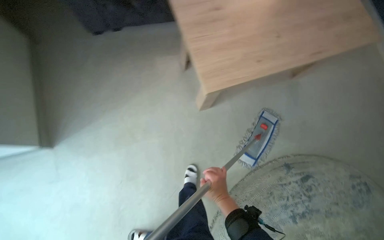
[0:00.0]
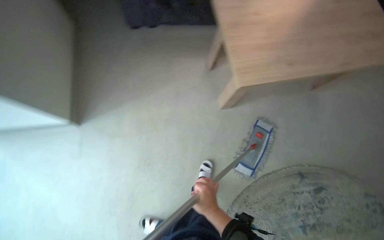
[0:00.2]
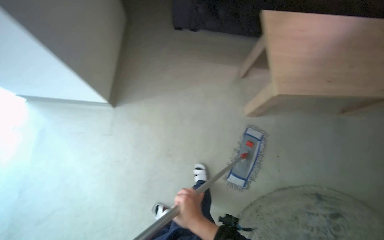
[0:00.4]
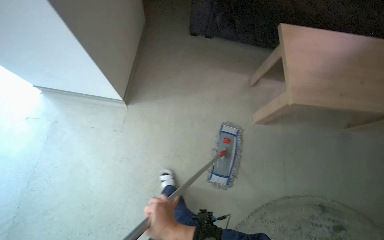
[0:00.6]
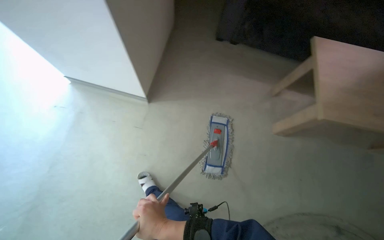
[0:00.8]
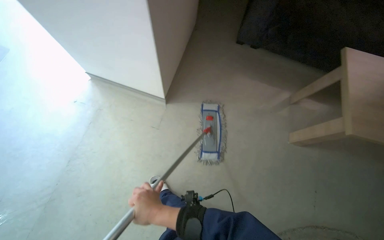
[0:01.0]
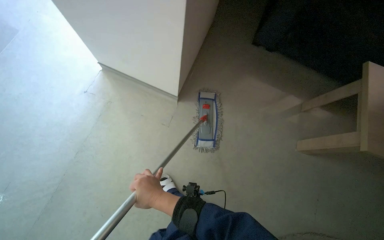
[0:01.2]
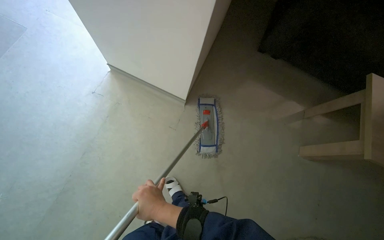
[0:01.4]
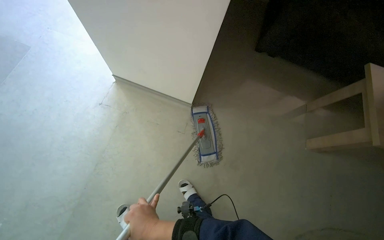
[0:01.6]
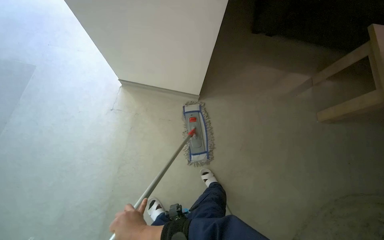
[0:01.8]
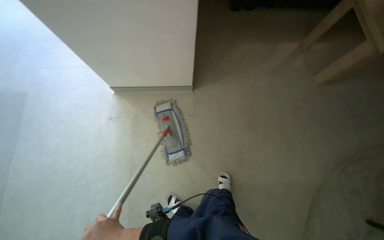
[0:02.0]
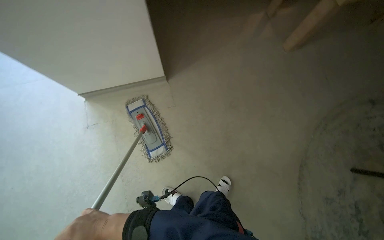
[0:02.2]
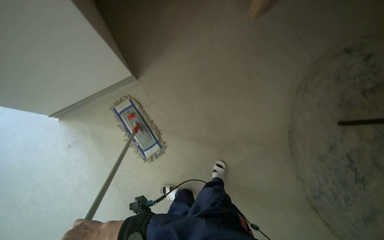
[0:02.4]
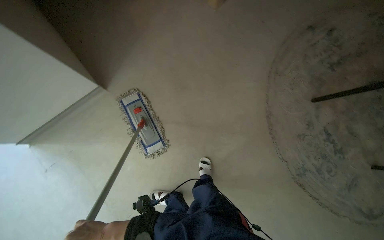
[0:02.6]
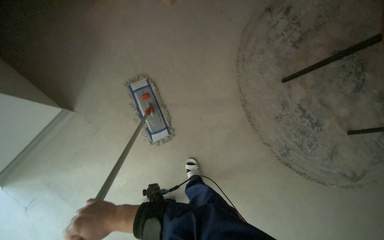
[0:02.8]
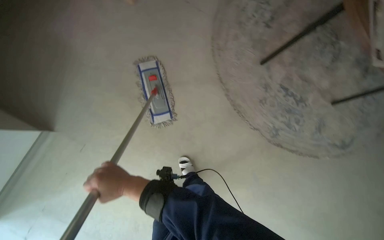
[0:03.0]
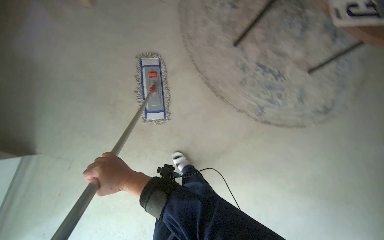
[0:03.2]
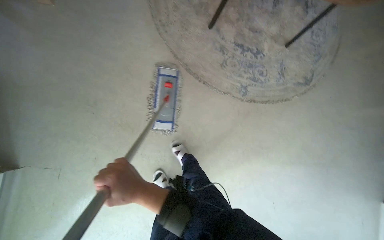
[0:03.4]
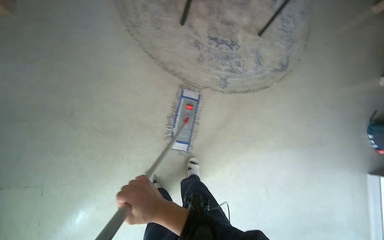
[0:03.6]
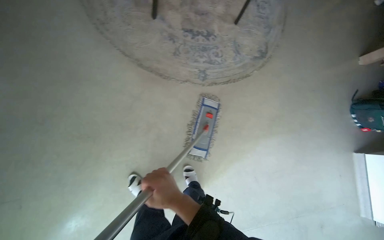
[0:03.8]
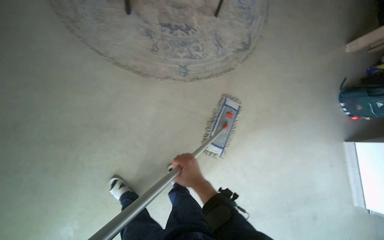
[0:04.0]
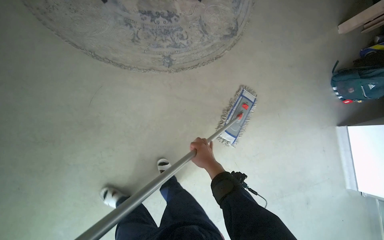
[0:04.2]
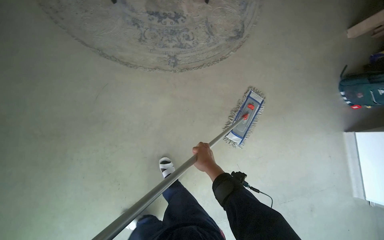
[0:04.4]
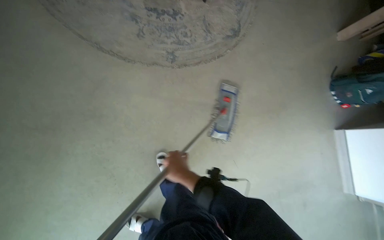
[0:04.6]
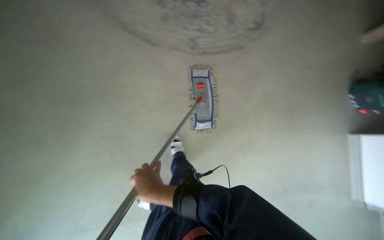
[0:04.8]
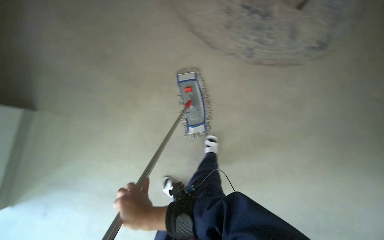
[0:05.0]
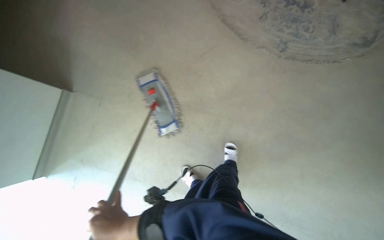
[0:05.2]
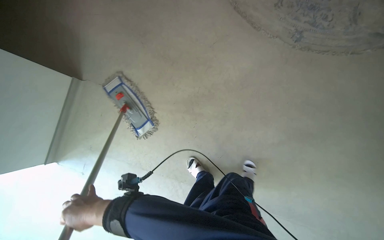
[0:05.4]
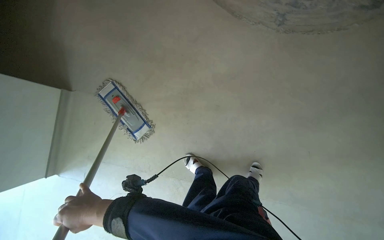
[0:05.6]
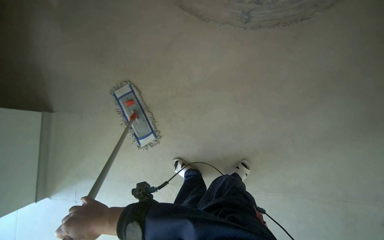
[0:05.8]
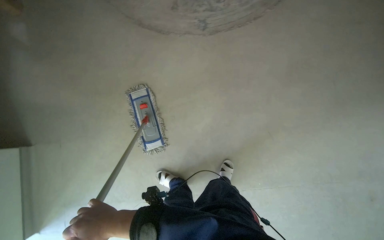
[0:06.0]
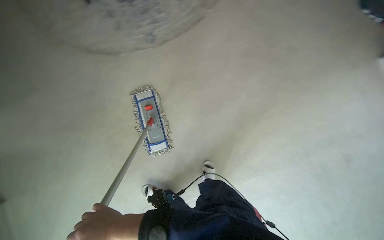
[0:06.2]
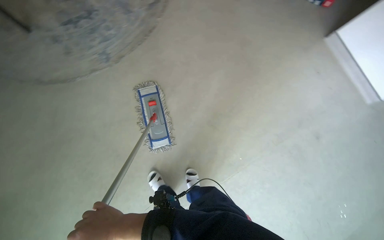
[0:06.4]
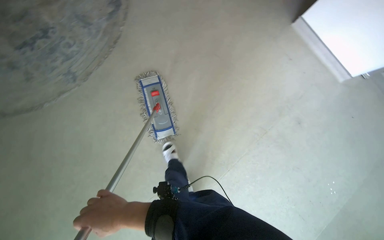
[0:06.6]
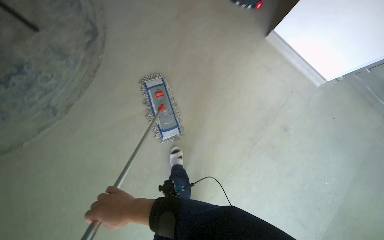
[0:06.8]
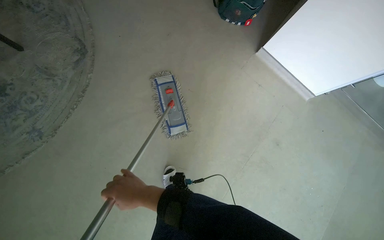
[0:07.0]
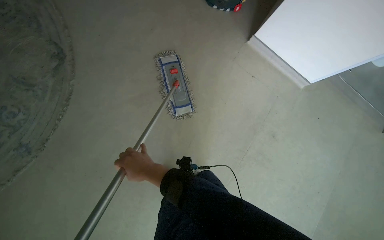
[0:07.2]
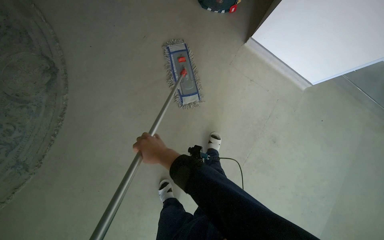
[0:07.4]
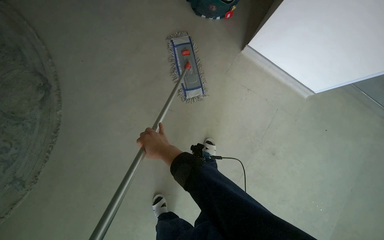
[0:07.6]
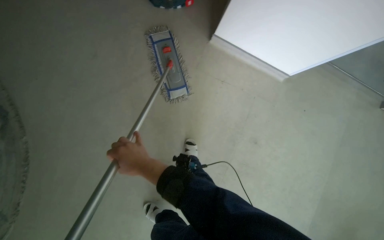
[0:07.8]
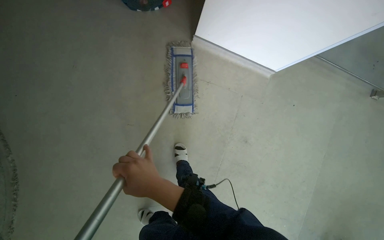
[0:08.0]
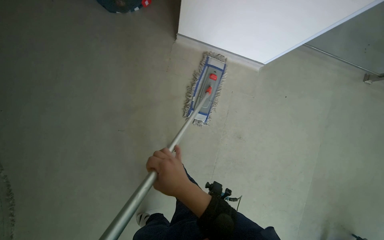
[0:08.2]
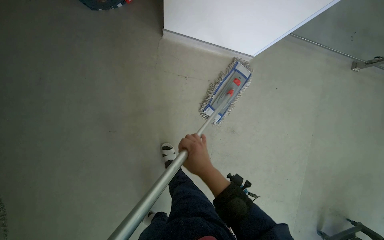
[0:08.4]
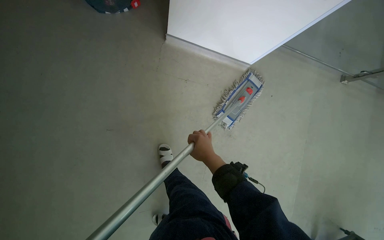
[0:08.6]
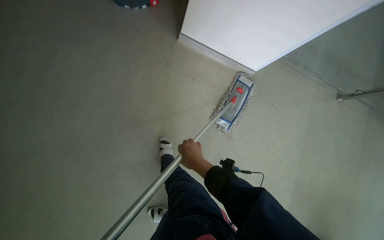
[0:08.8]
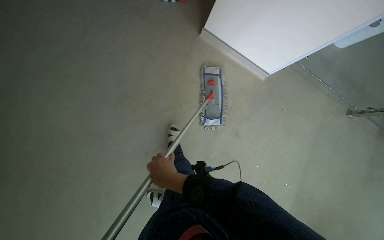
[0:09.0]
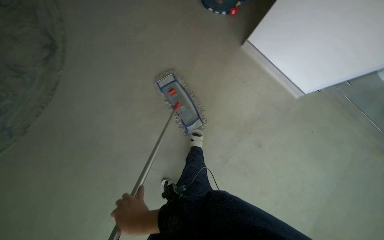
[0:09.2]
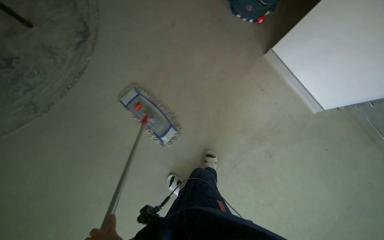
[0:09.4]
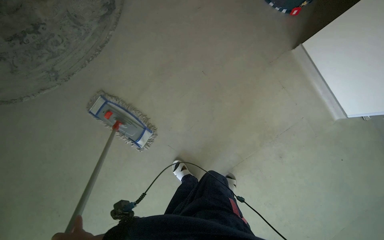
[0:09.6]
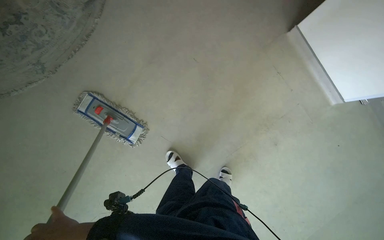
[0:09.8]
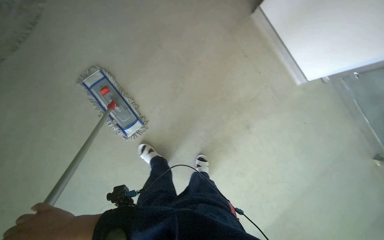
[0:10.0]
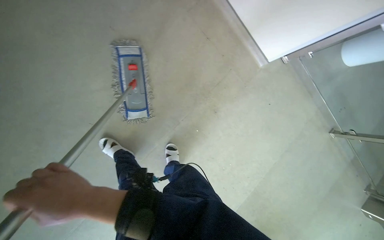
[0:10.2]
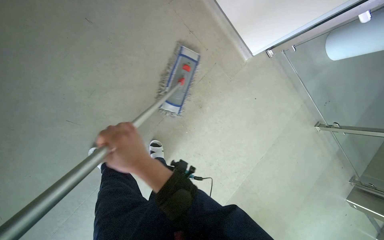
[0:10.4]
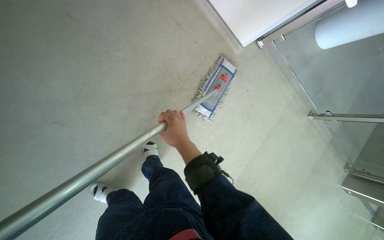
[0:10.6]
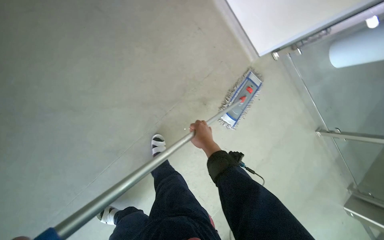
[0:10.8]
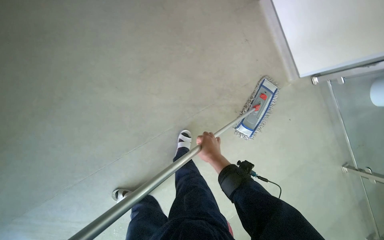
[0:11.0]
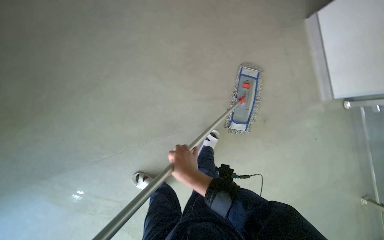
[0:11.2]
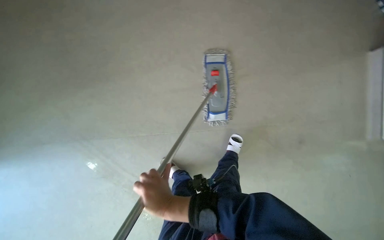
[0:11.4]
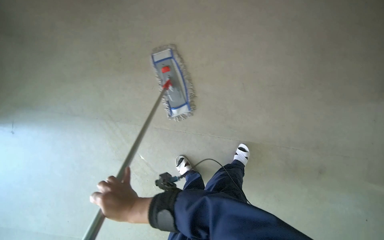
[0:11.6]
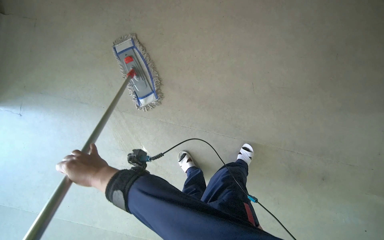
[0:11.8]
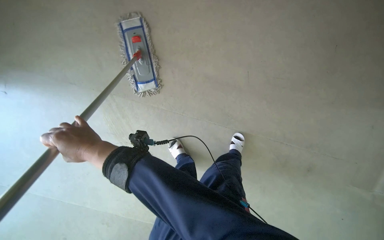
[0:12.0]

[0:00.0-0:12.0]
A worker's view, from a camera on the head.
Job: mopping floor.
The whole recording: Mopping floor. The worker mops the floor with a flat mop.
0:00.0 to 0:01.6: The camera travels about 80 cm. The wearer looks about 35 degrees further to the left.
0:01.6 to 0:03.0: The head rotates some 80 degrees to the right. The wearer looks some 15 degrees further downward.
0:03.0 to 0:04.4: The head travels some 50 cm. The scene turns approximately 35 degrees counterclockwise in the picture.
0:06.0 to 0:07.6: The wearer moves some 90 cm. The head rotates some 55 degrees to the right.
0:07.6 to 0:09.0: The right hand travels to the right and back again, about 40 cm each way.

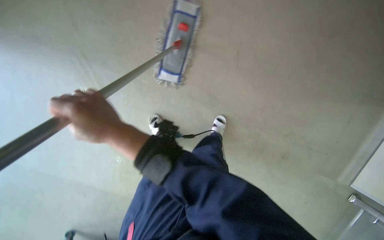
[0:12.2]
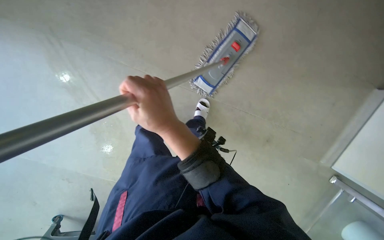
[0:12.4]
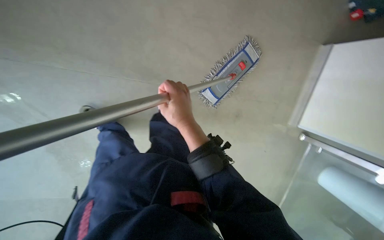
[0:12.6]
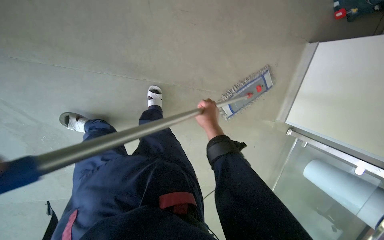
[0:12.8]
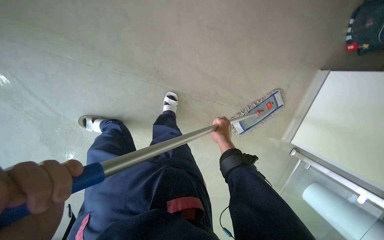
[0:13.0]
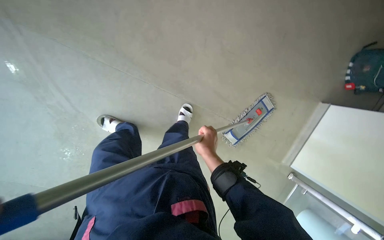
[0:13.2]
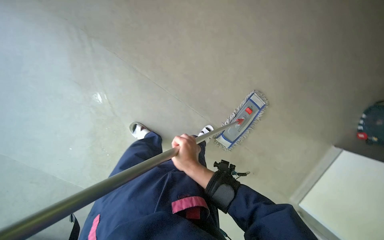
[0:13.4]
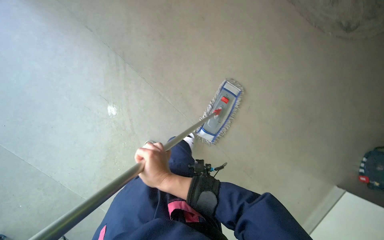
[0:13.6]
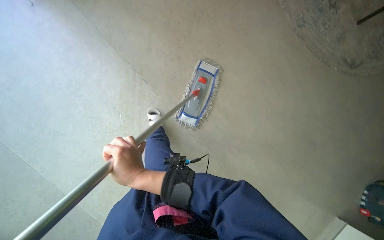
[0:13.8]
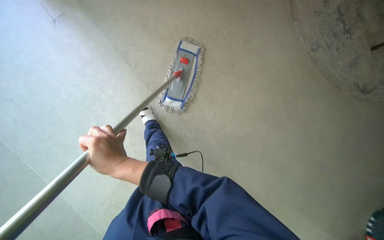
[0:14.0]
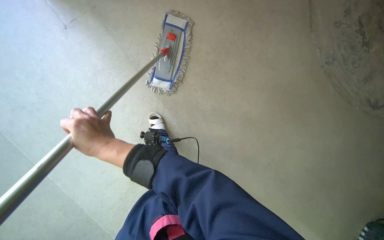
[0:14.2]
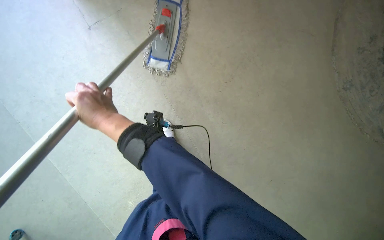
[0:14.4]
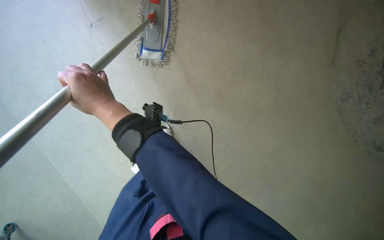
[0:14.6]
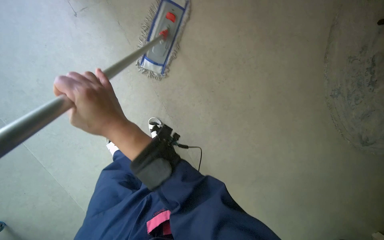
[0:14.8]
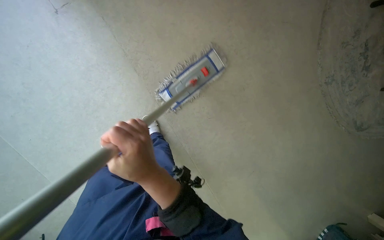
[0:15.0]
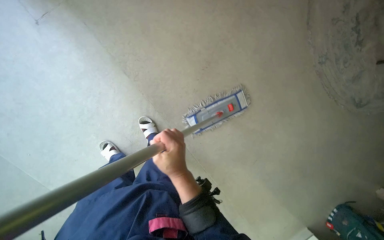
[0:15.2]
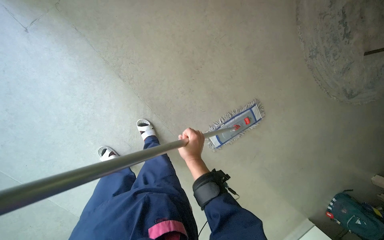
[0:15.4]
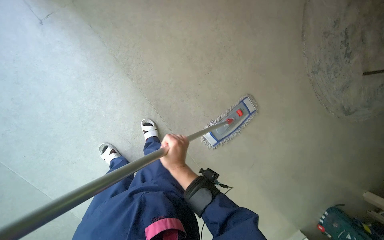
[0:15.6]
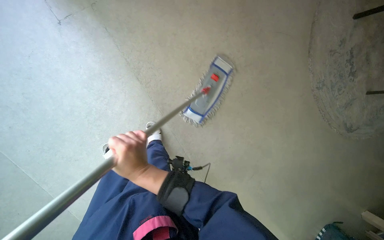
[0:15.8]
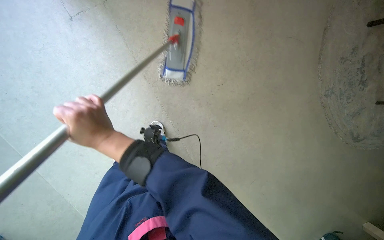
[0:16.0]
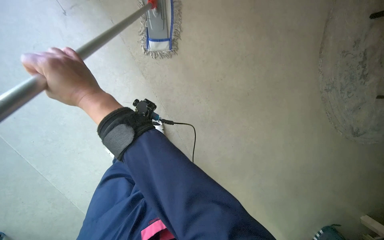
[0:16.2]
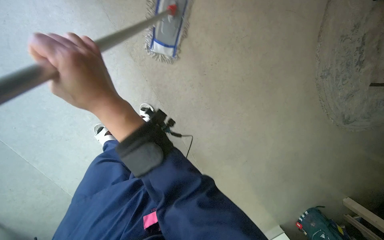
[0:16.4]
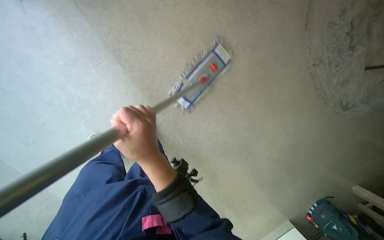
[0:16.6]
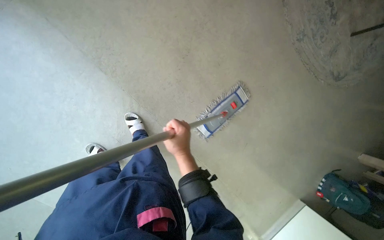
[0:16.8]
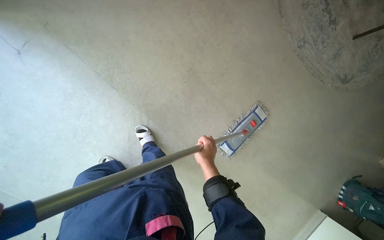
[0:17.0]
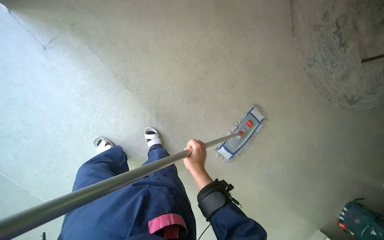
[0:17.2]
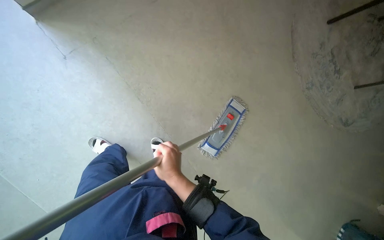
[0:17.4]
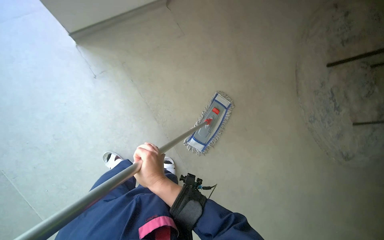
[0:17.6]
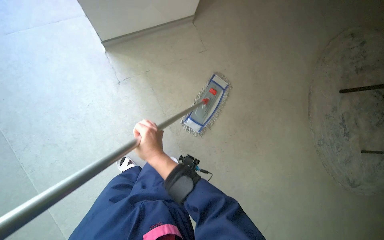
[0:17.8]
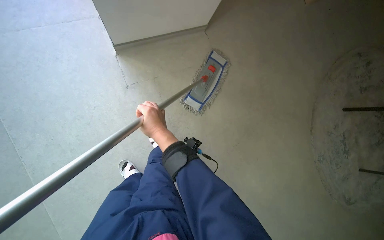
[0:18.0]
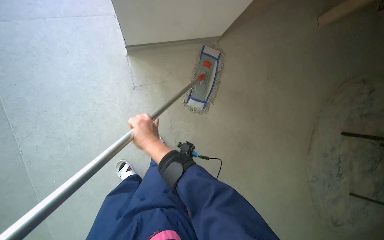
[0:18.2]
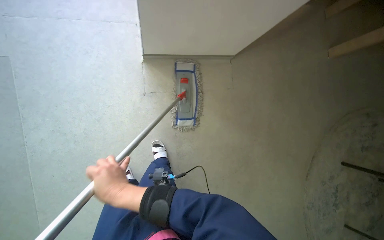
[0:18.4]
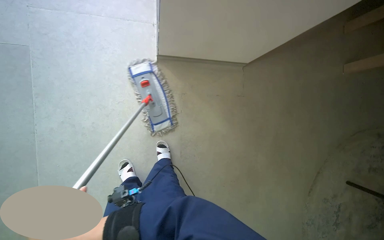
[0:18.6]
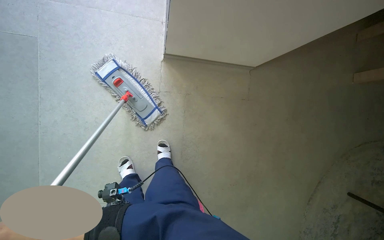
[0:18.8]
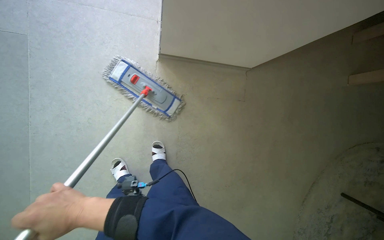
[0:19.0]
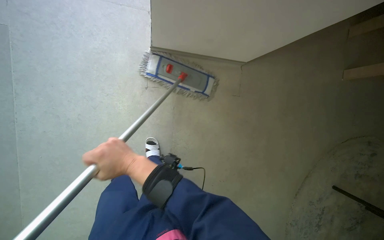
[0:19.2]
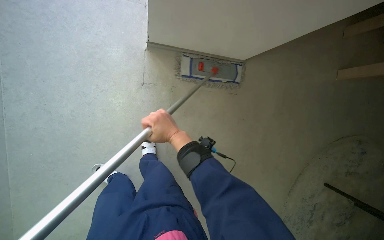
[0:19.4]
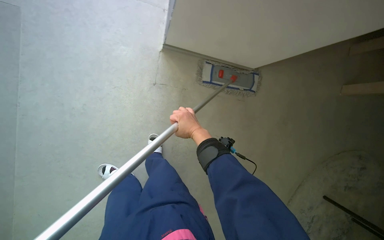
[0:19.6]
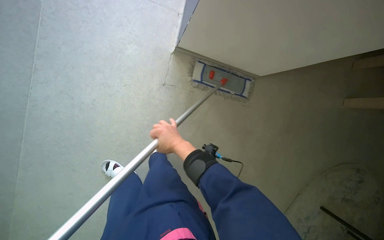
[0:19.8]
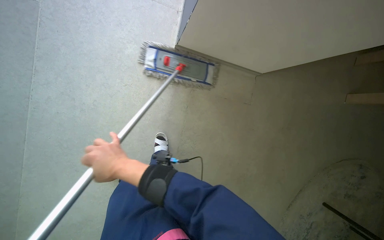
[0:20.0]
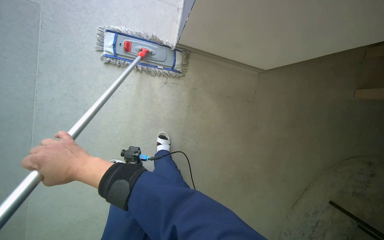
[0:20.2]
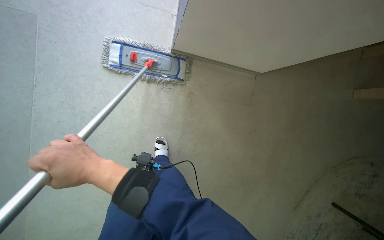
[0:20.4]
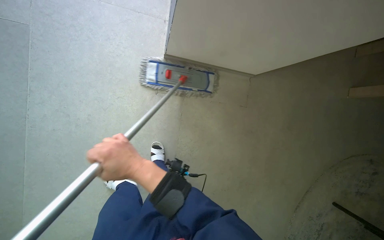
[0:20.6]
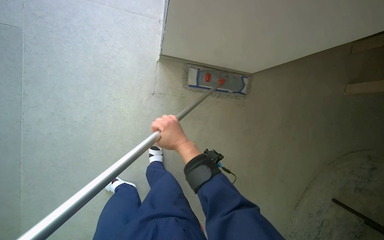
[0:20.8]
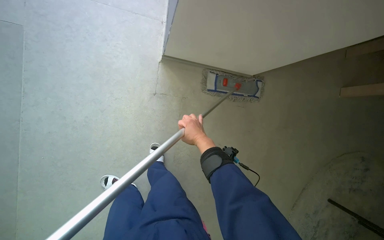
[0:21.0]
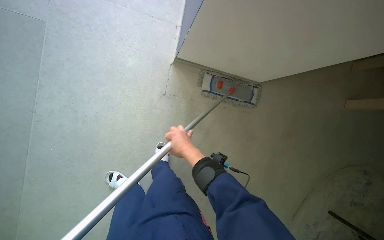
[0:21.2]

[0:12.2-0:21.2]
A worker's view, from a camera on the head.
Job: mopping floor.
The whole recording: Mopping floor. The worker mops the floor with a flat mop.
0:12.2 to 0:13.8: The wearer moves some 60 cm. The view tips upward by roughly 35 degrees. Everything in view rotates some 55 degrees clockwise.
0:13.8 to 0:15.2: The right hand moves roughly 40 cm up the picture and comes back.
0:15.2 to 0:16.6: The right hand moves nearer and farther over roughly 30 cm, changing direction 2 times.
0:16.6 to 0:18.2: The camera travels some 50 cm. The view tips upward by about 20 degrees.
0:18.2 to 0:19.8: Everything in view rotates roughly 25 degrees clockwise.
0:19.8 to 0:21.2: The right hand travels to the left and back again, approximately 20 cm each way.
